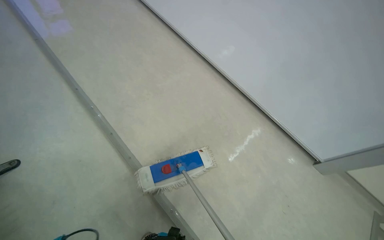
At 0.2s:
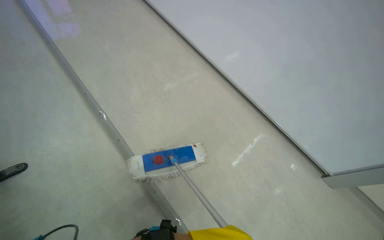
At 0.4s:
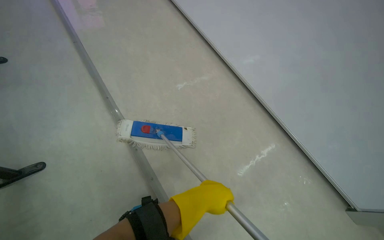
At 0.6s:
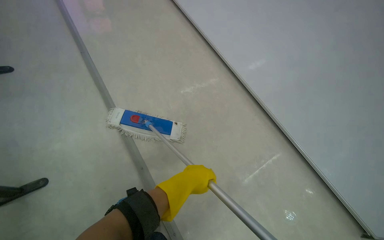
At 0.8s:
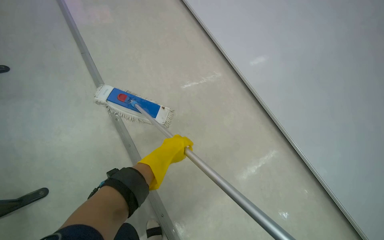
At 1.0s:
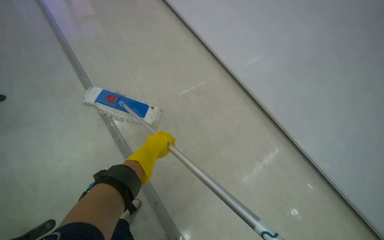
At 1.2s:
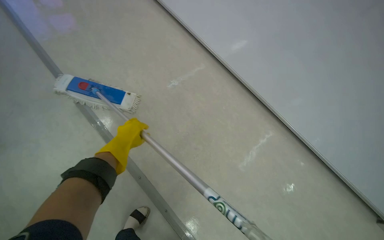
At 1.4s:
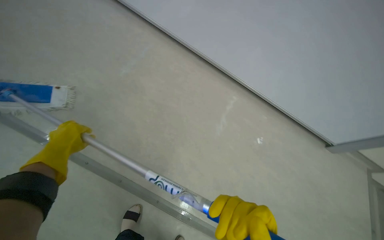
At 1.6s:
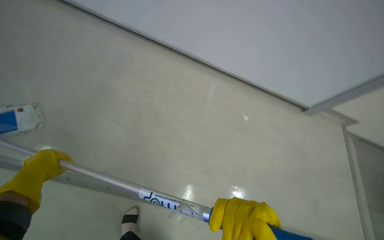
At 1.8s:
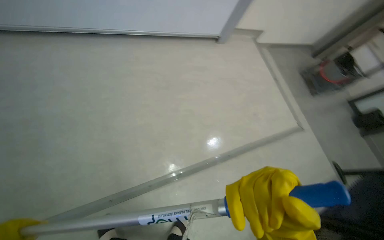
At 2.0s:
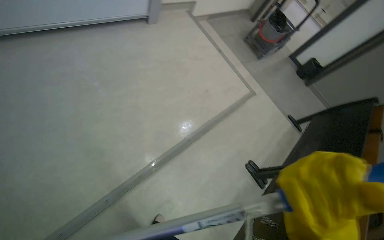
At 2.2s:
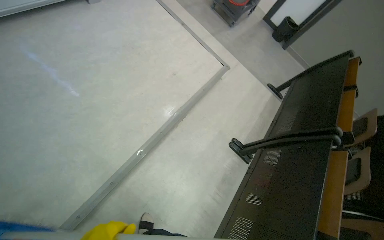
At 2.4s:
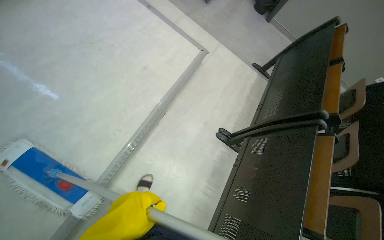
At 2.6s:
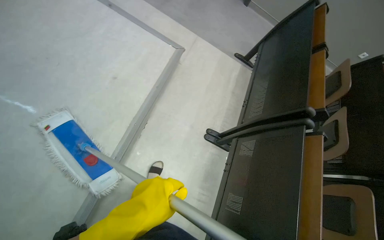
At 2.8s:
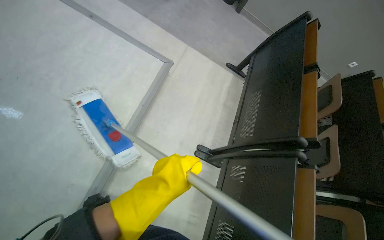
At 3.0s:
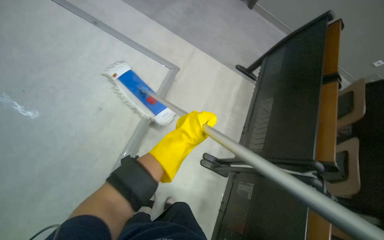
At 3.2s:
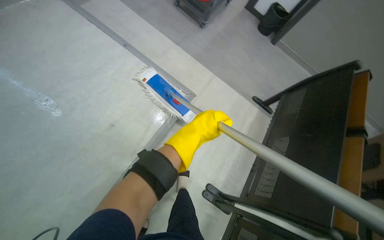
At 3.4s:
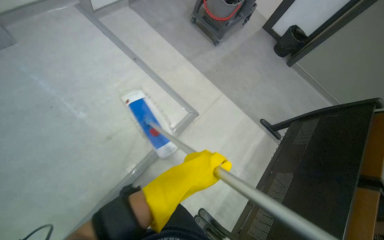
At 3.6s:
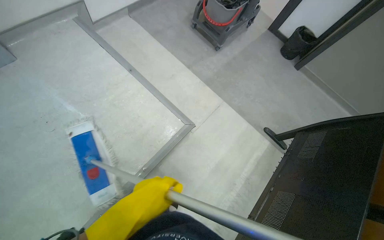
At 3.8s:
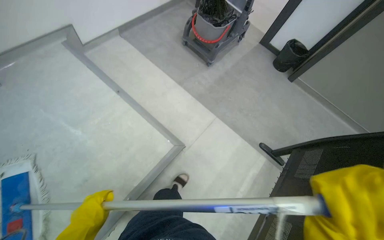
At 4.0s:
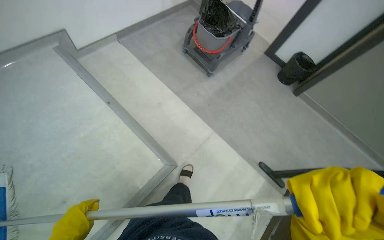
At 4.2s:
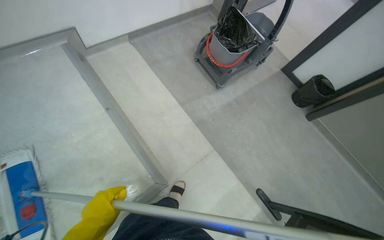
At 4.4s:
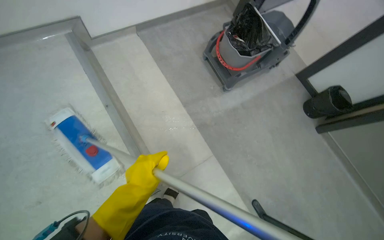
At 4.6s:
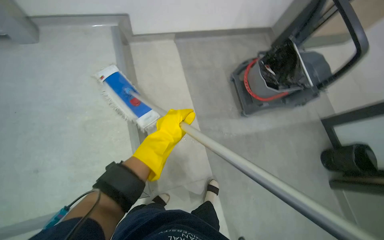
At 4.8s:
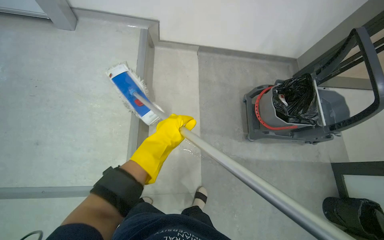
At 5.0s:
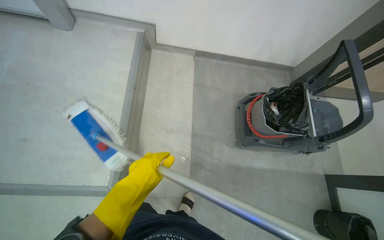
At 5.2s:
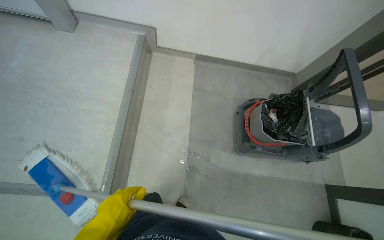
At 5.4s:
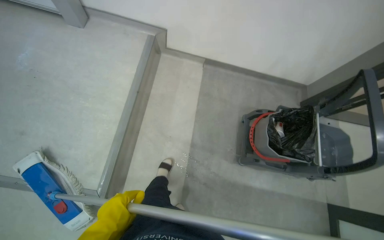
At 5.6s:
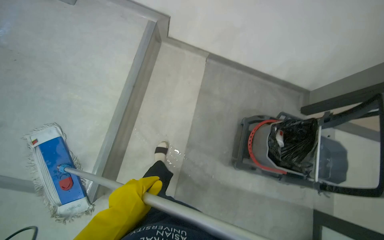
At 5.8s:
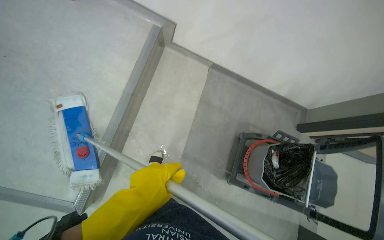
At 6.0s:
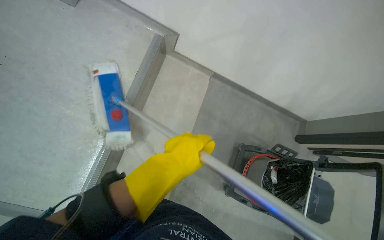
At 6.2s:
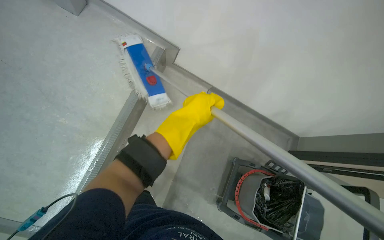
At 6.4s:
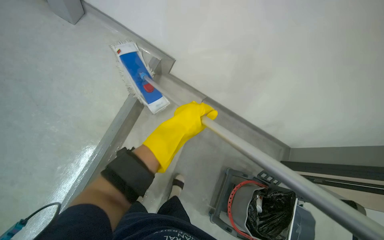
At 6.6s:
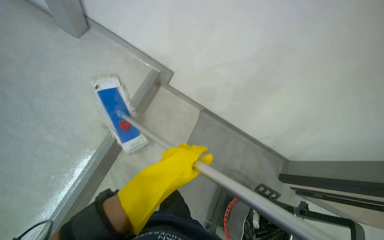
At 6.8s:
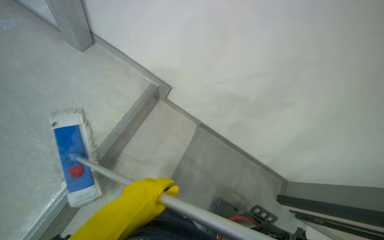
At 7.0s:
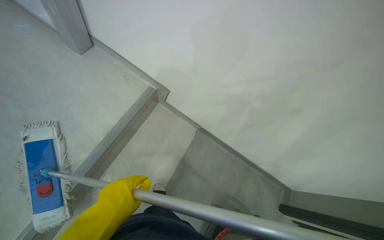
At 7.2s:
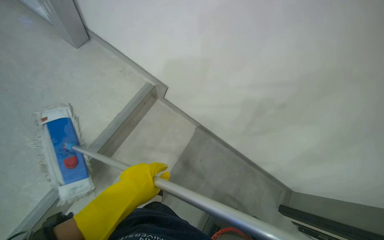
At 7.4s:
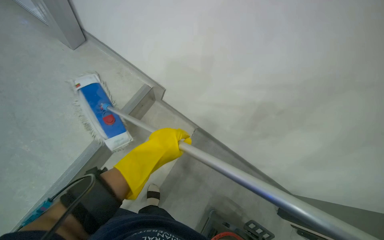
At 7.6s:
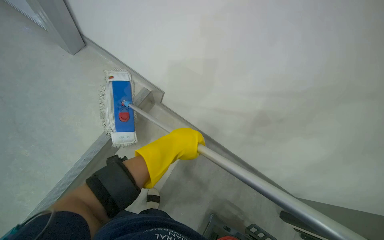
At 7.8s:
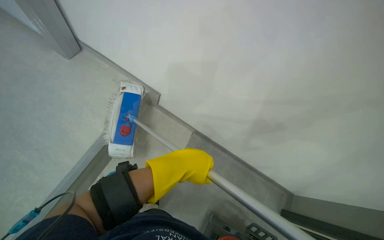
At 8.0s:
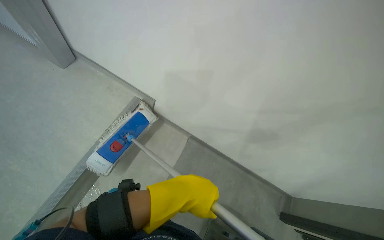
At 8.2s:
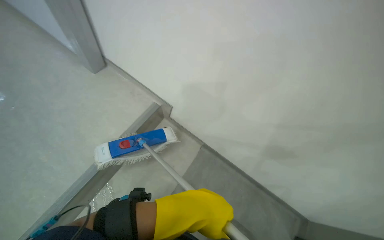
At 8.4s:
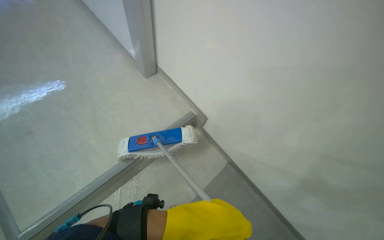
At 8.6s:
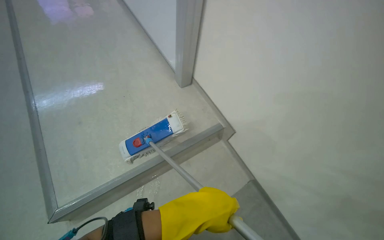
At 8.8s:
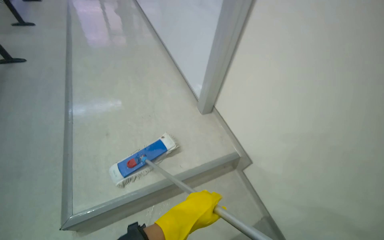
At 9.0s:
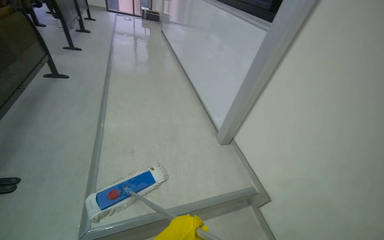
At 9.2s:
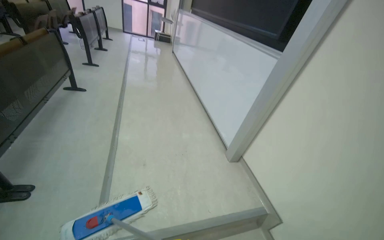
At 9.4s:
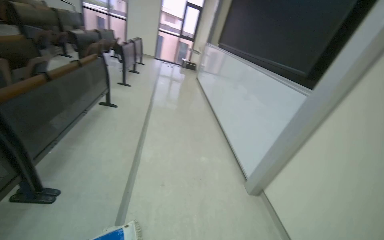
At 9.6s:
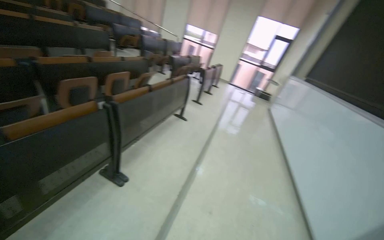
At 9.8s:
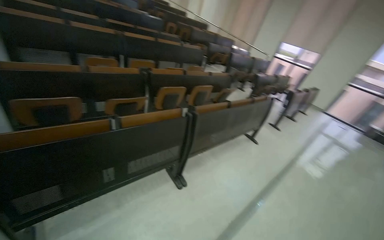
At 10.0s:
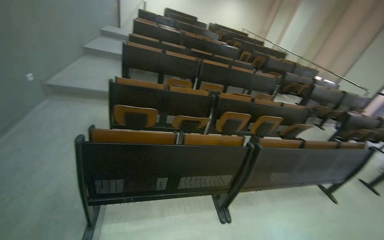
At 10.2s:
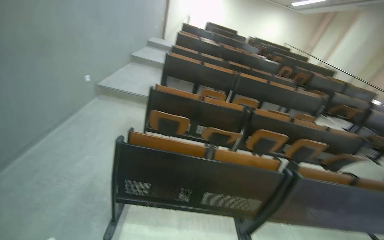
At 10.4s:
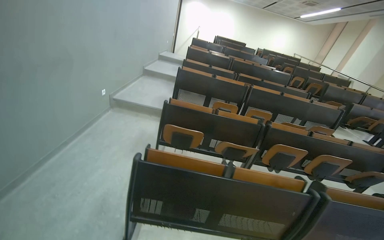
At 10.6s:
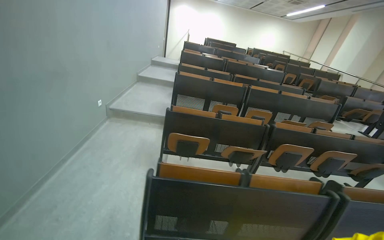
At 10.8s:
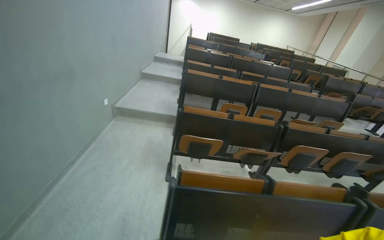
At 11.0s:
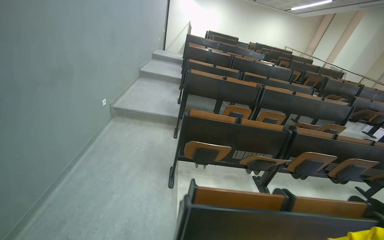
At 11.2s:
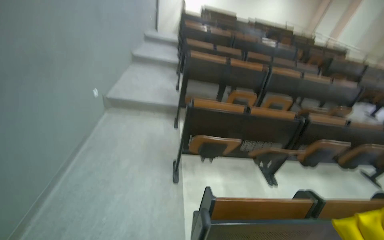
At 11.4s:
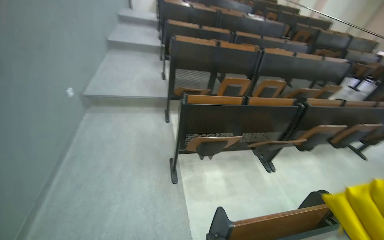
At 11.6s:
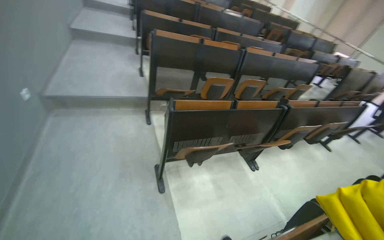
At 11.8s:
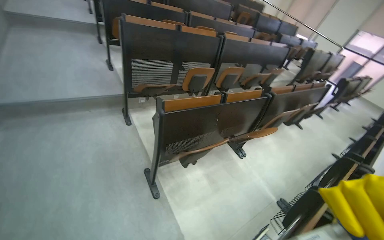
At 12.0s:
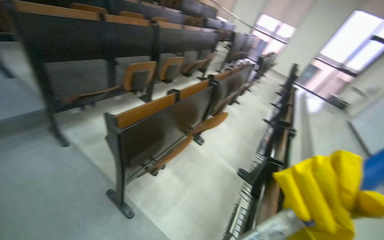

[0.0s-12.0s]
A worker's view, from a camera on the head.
Job: mopping floor.
The whole recording: Mopping building floor. The worker prepares the mop and mops the floor in the building hallway.
1.6s to 3.0s: The camera is carried approximately 1 m. The wearer looks about 45 degrees further to the right. The wearer looks roughly 25 degrees further downward.
3.0s to 4.4s: The wearer moves approximately 90 cm. The head rotates some 35 degrees to the left.
4.4s to 6.0s: The head travels some 40 cm. The scene turns some 50 degrees clockwise in the picture.
6.0s to 7.6s: The left hand goes up and down the picture, roughly 20 cm each way, reversing 2 times.
7.6s to 9.0s: The wearer's head swings some 35 degrees to the left. The camera pitches upward, by approximately 30 degrees.
9.0s to 10.4s: The camera travels approximately 50 cm. The wearer's head swings some 105 degrees to the left. The camera pitches upward, by about 45 degrees.
10.4s to 12.0s: The wearer moves some 1 m. The head turns to the right by about 55 degrees. The wearer looks some 25 degrees further downward.

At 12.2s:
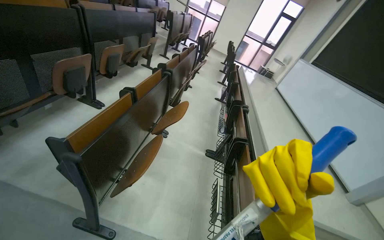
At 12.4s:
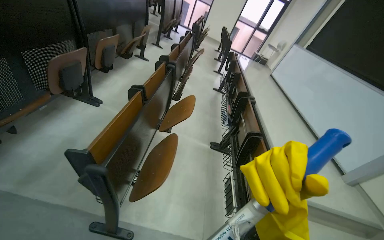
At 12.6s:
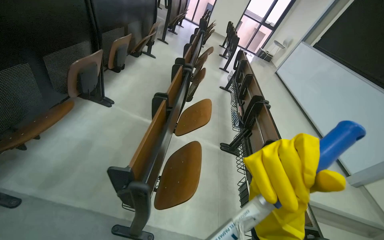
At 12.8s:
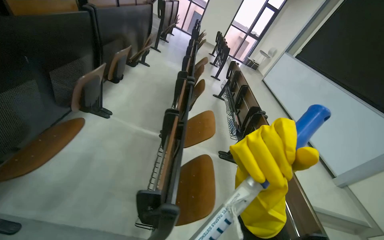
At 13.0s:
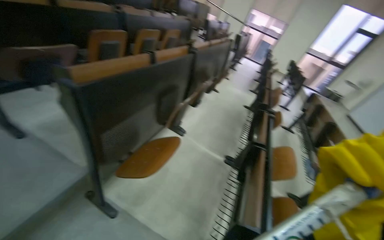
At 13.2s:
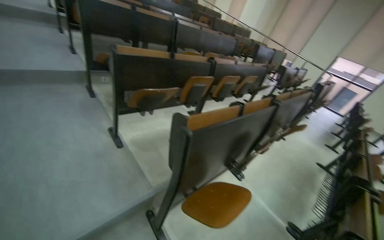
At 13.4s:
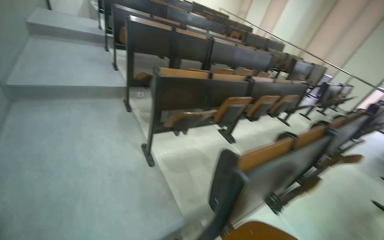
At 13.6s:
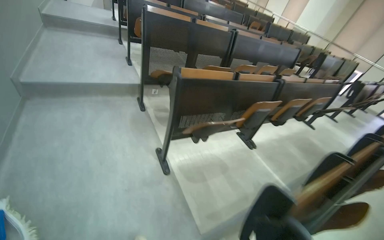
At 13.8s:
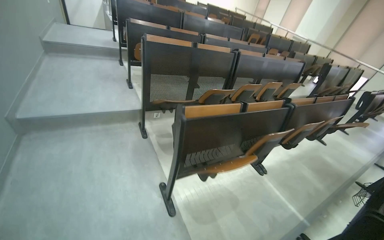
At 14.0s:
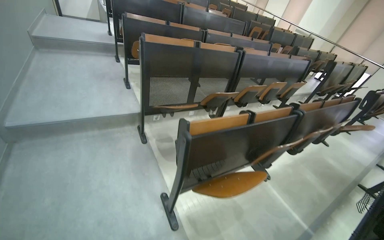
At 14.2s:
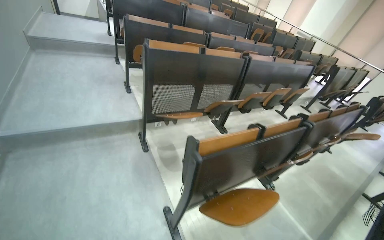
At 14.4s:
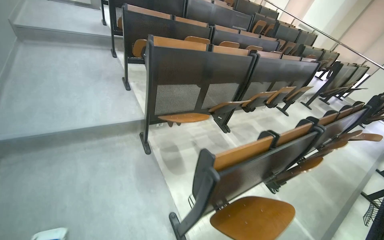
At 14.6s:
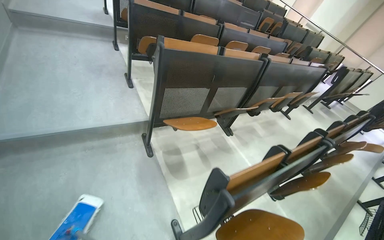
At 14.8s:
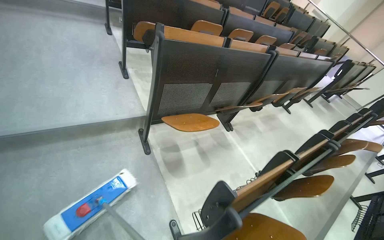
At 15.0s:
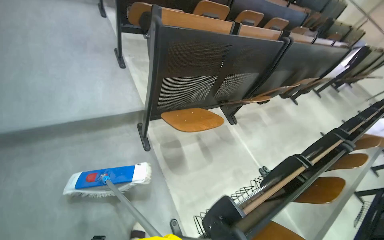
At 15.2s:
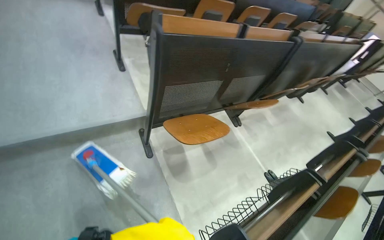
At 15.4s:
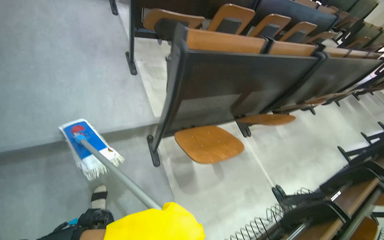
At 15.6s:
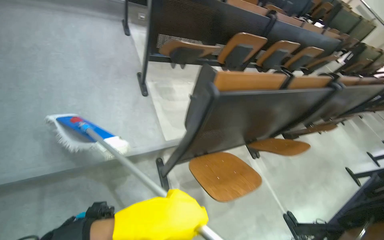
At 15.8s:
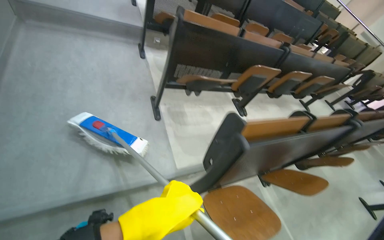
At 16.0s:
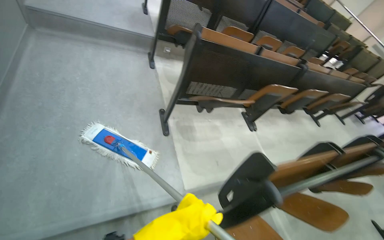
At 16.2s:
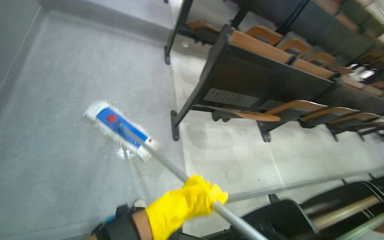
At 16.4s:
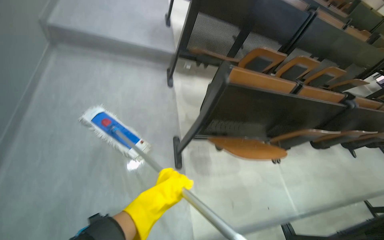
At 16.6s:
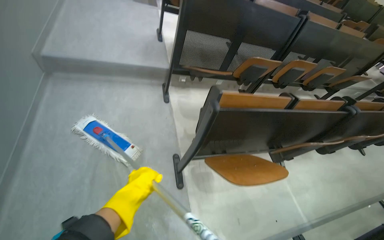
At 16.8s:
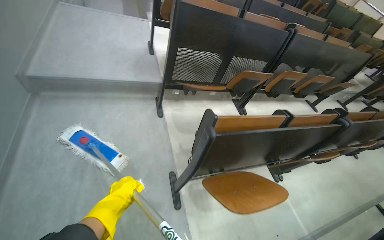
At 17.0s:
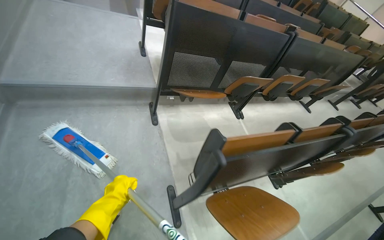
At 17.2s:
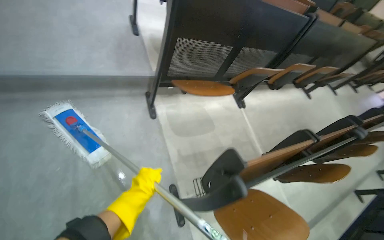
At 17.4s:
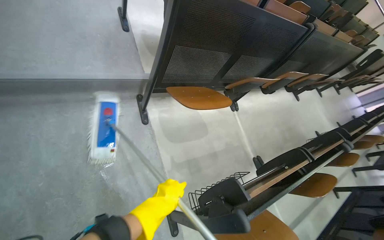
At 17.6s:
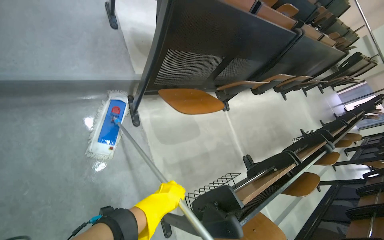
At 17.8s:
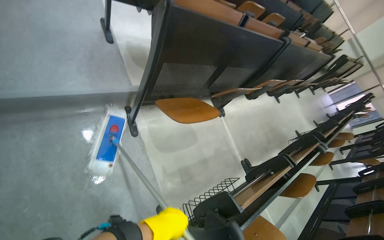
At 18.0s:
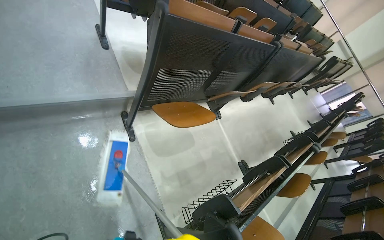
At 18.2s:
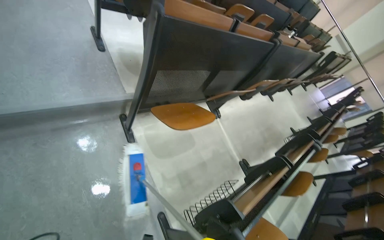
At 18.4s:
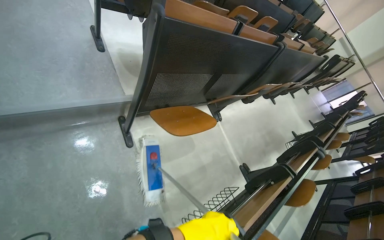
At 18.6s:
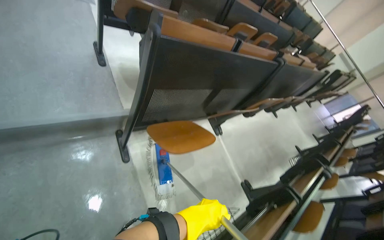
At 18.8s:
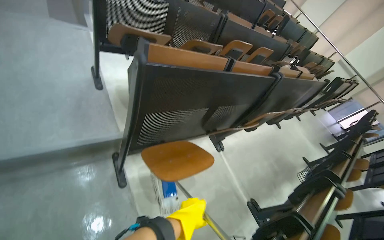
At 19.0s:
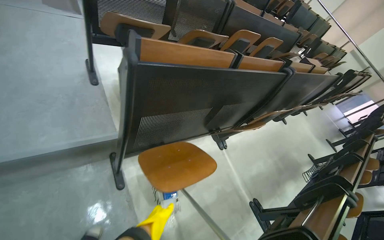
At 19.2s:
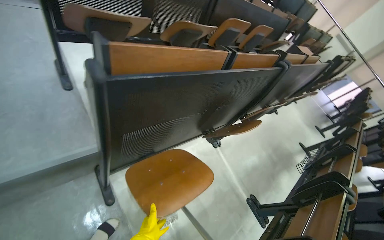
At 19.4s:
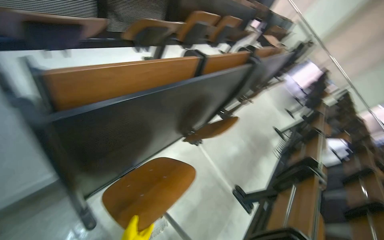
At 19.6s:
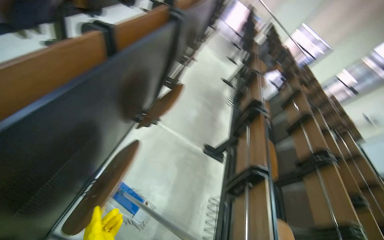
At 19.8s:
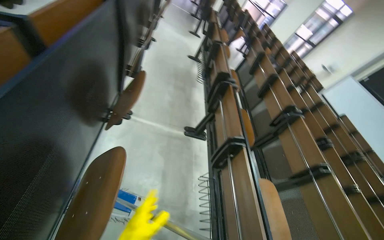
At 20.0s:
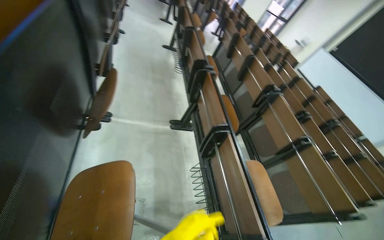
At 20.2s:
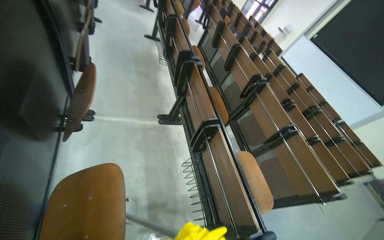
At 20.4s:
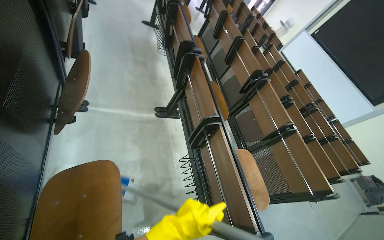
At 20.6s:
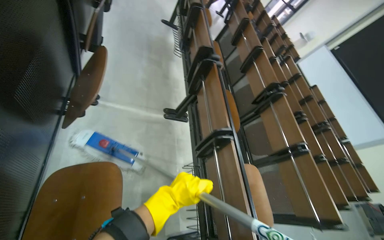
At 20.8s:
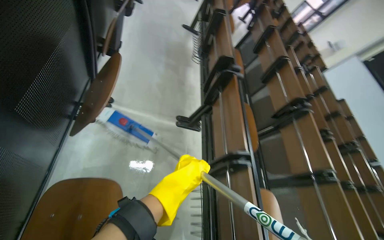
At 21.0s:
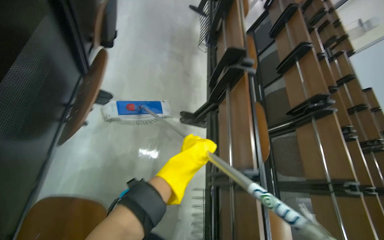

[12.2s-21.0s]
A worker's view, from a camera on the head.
Job: mopping floor.
The whole recording: Mopping building floor. The worker prepares the mop and mops the floor in the building hallway.
12.2s to 13.6s: The camera is carried approximately 1.5 m. The wearer looks some 50 degrees further to the left. The view tips upward by about 15 degrees.
13.6s to 15.2s: The camera is carried roughly 1 m. The view tilts about 20 degrees downward.
15.2s to 16.6s: The head travels roughly 1 m.
16.6s to 18.0s: The head travels about 70 cm. The view swings some 20 degrees to the right.
18.0s to 19.6s: The wearer moves about 60 cm. The wearer looks approximately 40 degrees further to the right. The wearer looks roughly 15 degrees further downward.
19.6s to 21.0s: The head travels some 50 cm. The view tilts roughly 20 degrees downward.
